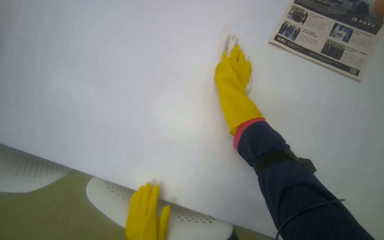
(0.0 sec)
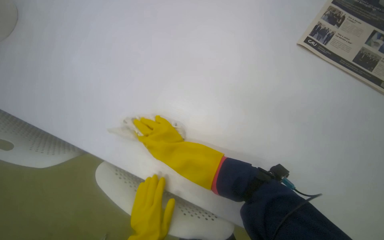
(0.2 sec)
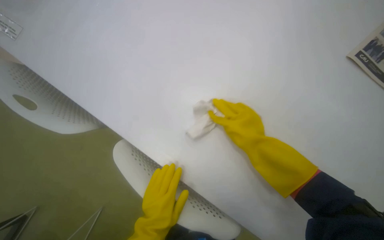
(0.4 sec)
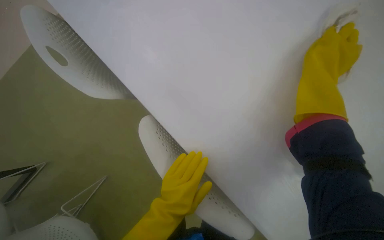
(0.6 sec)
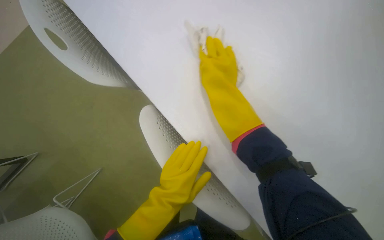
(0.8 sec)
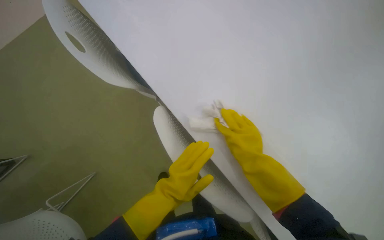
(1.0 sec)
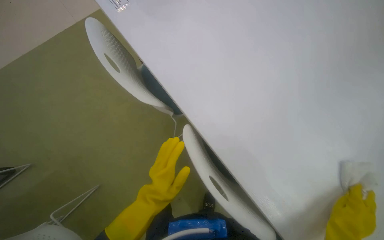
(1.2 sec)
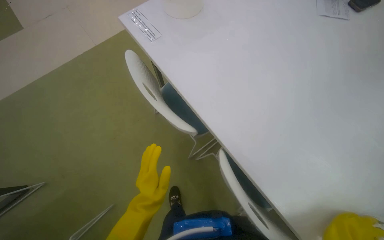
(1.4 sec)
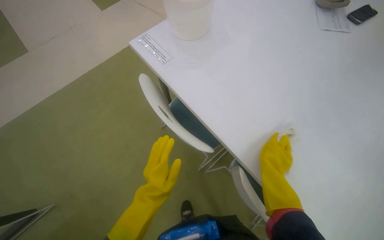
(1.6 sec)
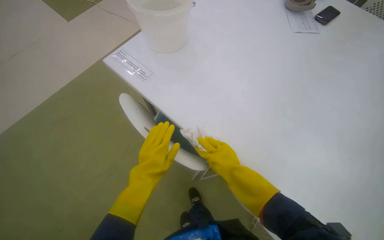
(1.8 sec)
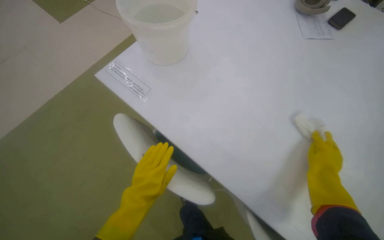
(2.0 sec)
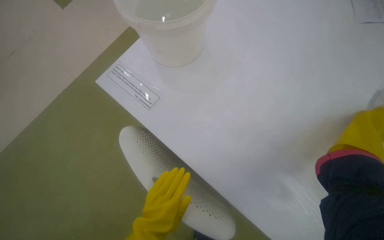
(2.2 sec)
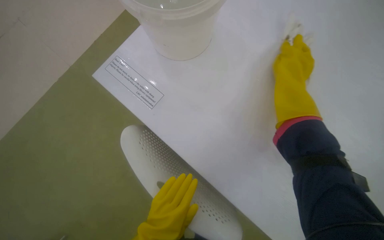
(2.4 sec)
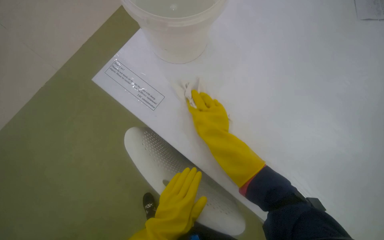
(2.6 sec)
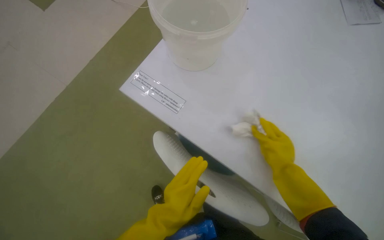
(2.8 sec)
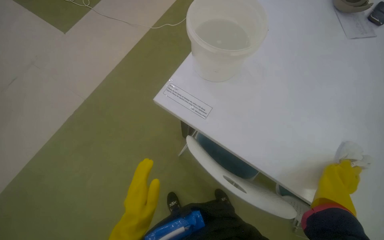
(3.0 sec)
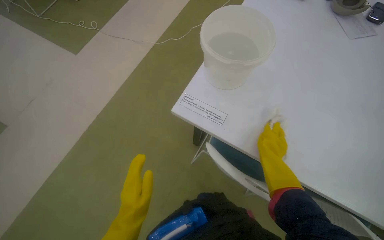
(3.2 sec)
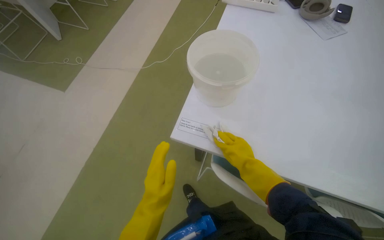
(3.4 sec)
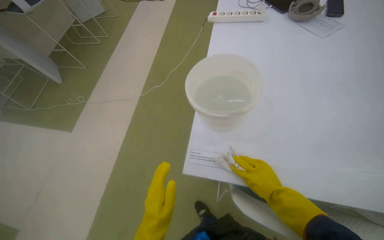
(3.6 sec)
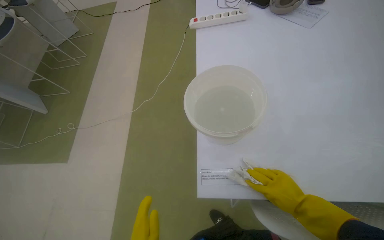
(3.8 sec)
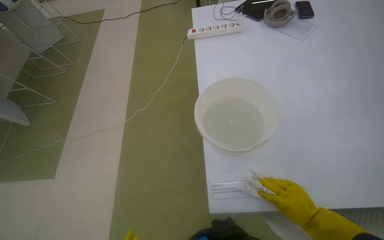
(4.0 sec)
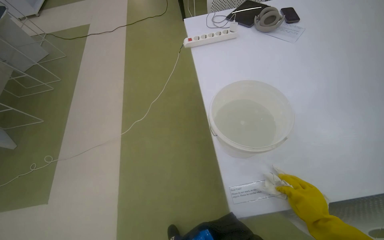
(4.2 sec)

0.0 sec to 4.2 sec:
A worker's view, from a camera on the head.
Job: wiping surfaces.
The whole recording: Cleaning table surface. The worker wipes the white table surface with a cloth.
0.0 sec to 1.4 sec: The head travels some 50 cm. The wearer looks approximately 35 degrees further downward. The scene rotates clockwise by roughly 30 degrees.
1.4 sec to 2.8 sec: The head travels some 70 cm.
2.8 sec to 4.2 sec: The camera pitches upward, by some 20 degrees. The scene rotates counterclockwise by approximately 45 degrees.

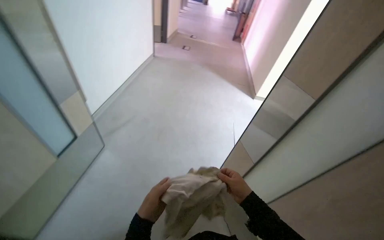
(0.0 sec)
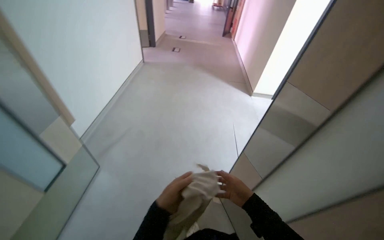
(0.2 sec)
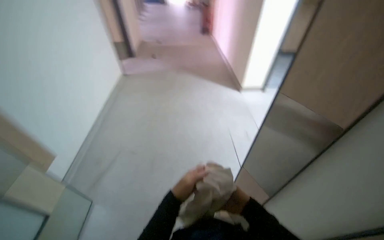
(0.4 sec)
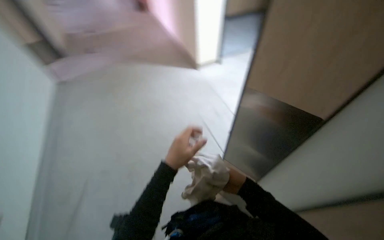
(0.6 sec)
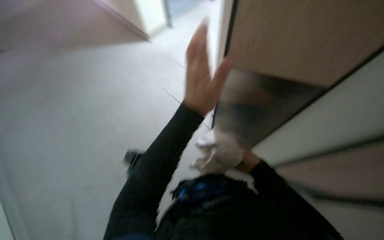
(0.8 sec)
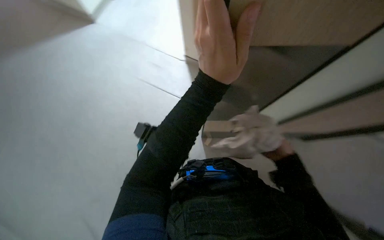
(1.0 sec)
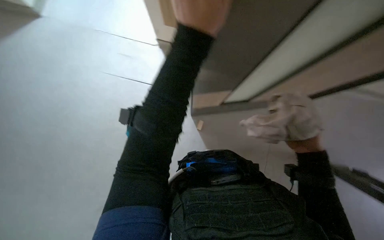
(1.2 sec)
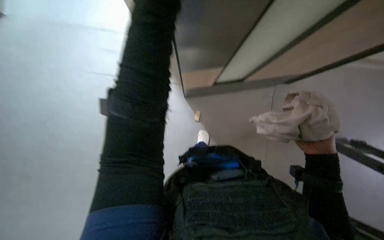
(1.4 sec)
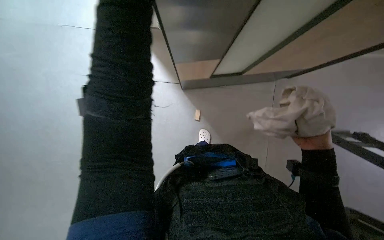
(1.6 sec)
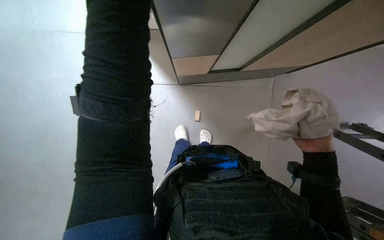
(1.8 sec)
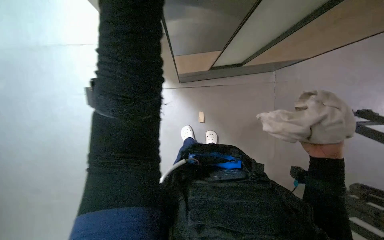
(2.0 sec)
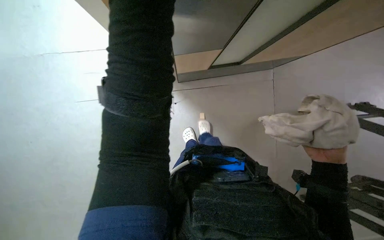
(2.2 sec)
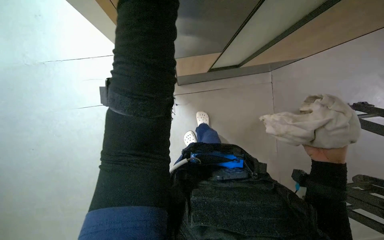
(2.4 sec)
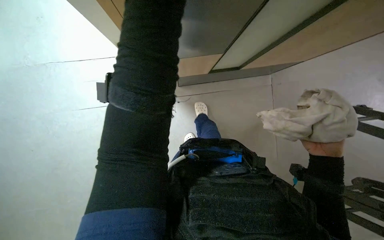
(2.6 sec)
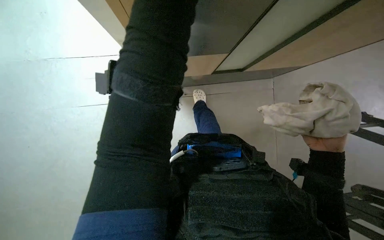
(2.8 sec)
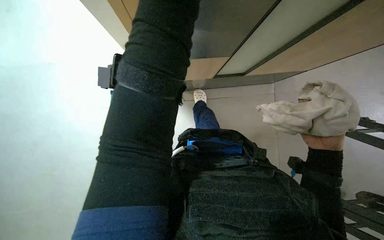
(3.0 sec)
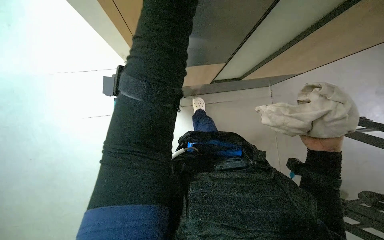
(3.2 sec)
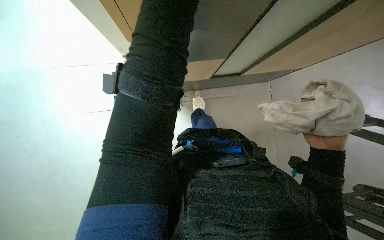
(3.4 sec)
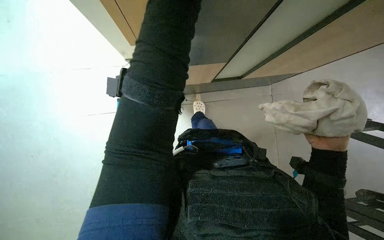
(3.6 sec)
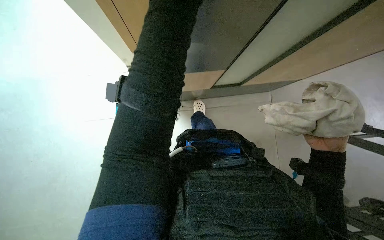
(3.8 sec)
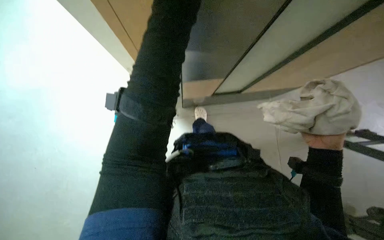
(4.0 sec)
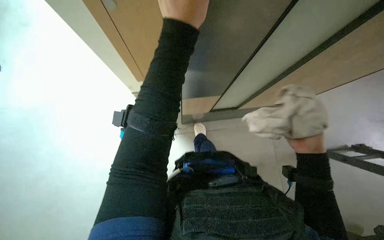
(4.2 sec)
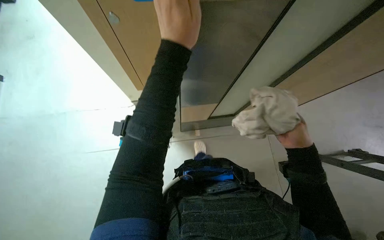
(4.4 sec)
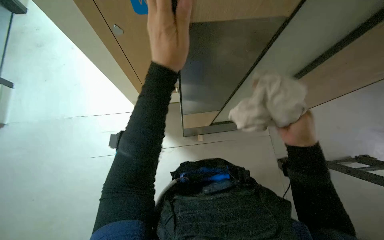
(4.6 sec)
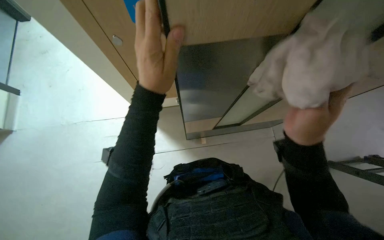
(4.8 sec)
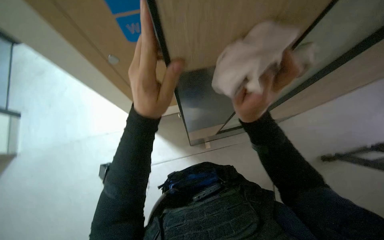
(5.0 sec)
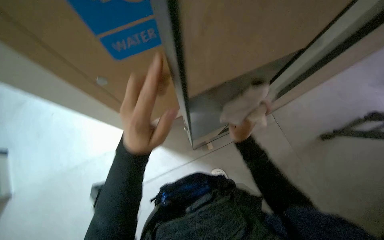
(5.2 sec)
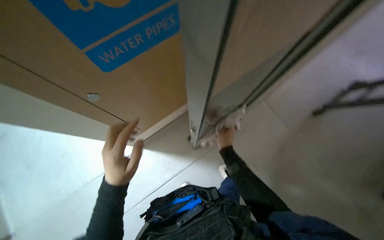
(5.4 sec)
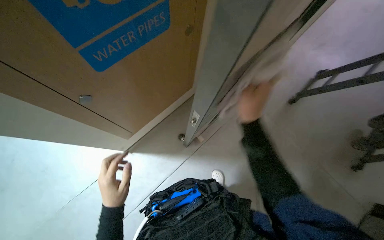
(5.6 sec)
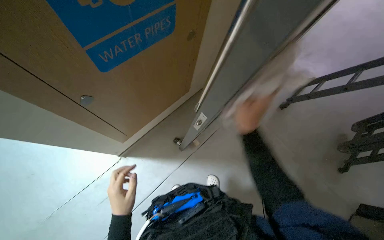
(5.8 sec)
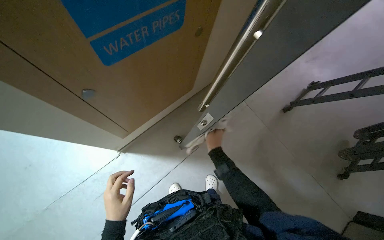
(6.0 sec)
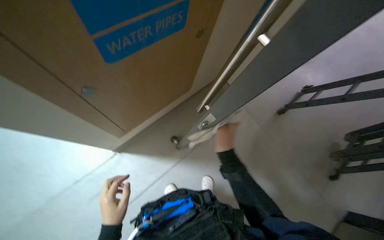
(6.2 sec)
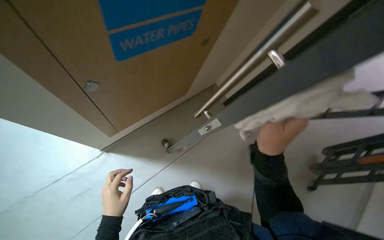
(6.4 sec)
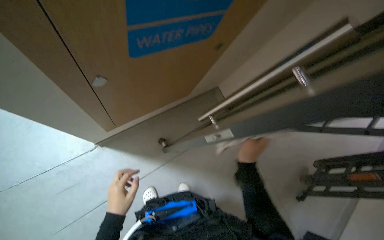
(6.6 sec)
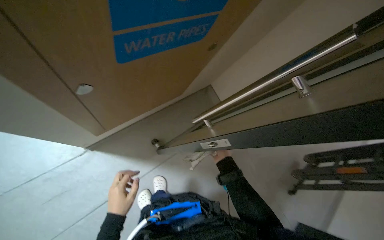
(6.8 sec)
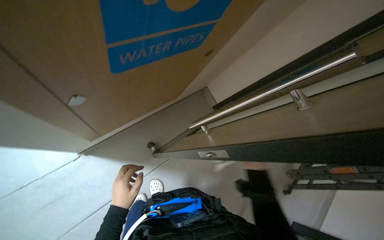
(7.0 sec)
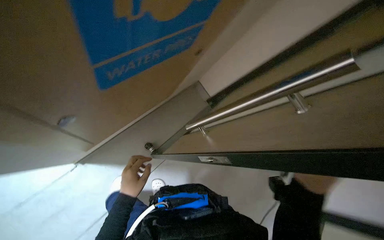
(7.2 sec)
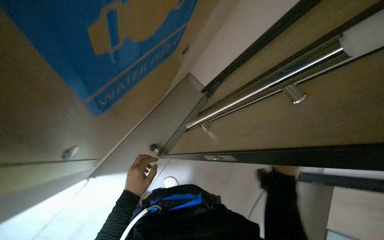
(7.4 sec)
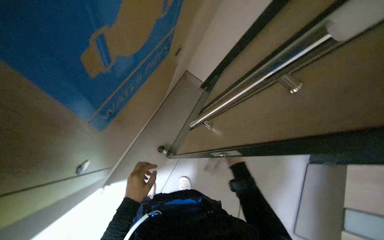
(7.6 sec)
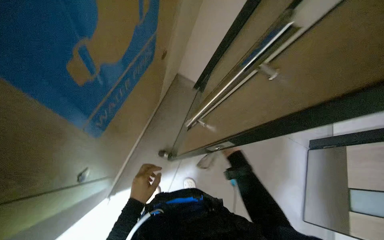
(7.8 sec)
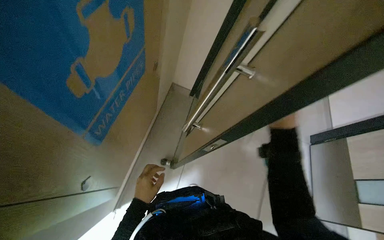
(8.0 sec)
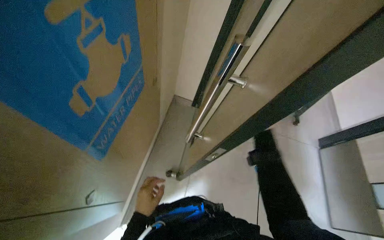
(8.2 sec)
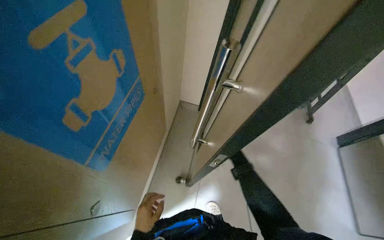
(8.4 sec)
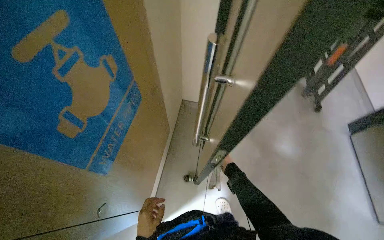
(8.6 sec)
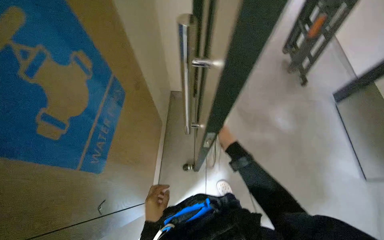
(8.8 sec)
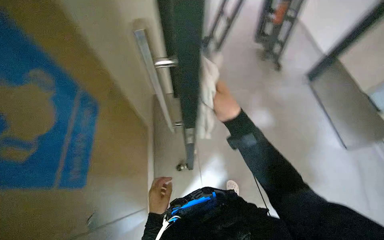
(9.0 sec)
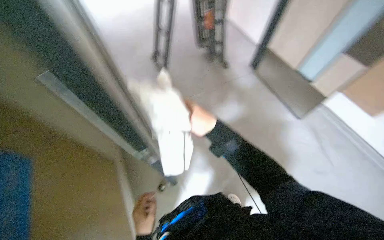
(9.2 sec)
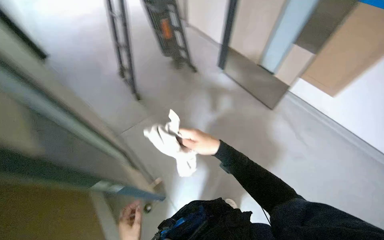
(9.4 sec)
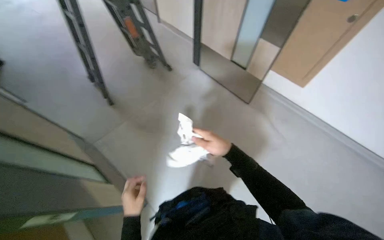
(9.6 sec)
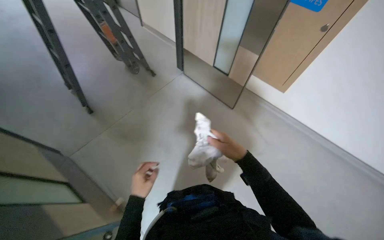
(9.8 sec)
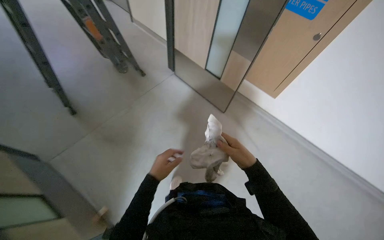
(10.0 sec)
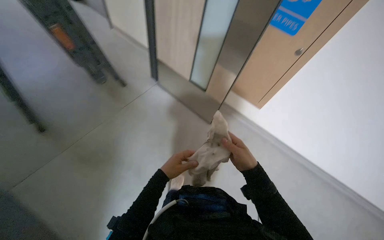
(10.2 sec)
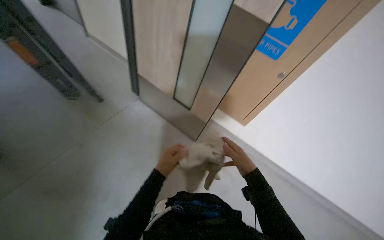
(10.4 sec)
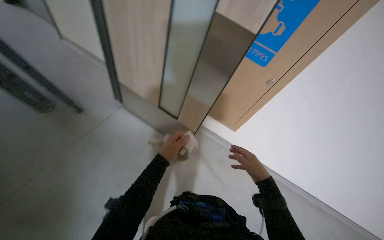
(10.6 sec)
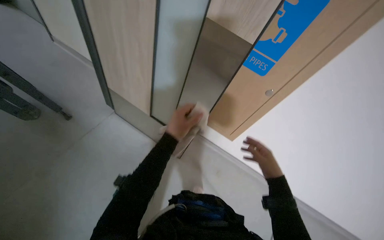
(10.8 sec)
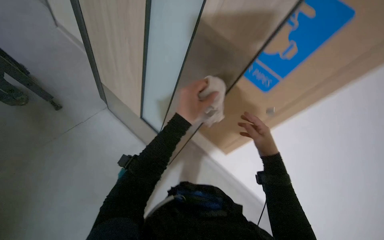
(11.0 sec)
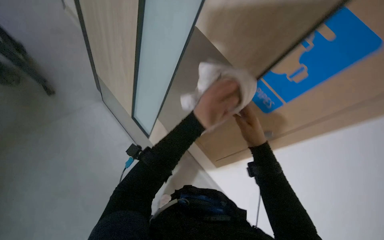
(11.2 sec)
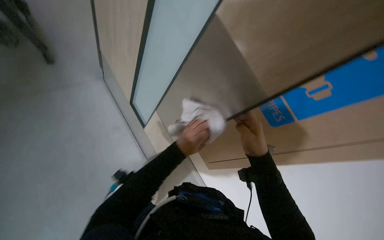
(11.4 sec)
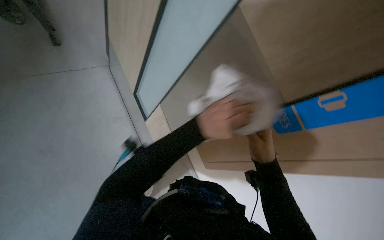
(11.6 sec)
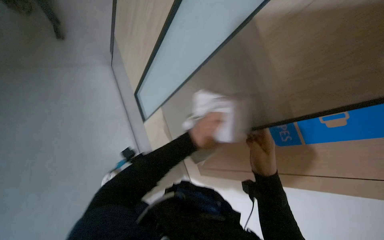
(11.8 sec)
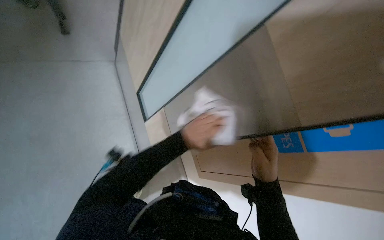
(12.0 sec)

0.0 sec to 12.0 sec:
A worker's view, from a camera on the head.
Job: wiping surfaces.
The whole recording: Wiping door frames. The worker wipes door frames and panels with a cloth.
3.0 sec to 4.4 sec: The view tips upward by approximately 15 degrees.
4.4 sec to 6.0 sec: The camera is aimed some 20 degrees further to the right. The camera pitches upward, by roughly 15 degrees. The right hand swings nearer and farther, approximately 30 cm each way, with 3 reversals.
6.0 sec to 7.6 sec: The wearer's head swings some 20 degrees to the right.
7.6 sec to 9.0 sec: The scene rotates counterclockwise by about 40 degrees.
9.0 sec to 10.4 sec: The head travels approximately 60 cm. The wearer's head swings approximately 55 degrees to the right.
10.4 sec to 12.0 sec: The right hand travels up the picture and back again, approximately 20 cm each way. Meanwhile the left hand moves to the right and up the picture, roughly 15 cm.

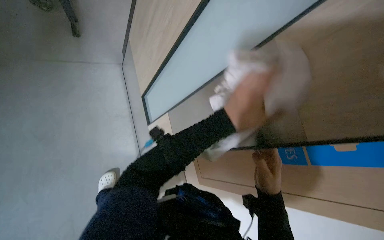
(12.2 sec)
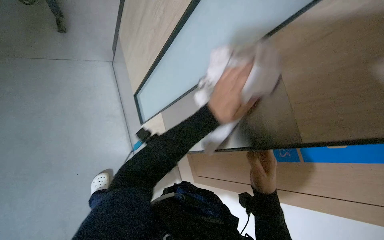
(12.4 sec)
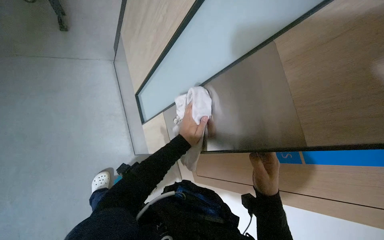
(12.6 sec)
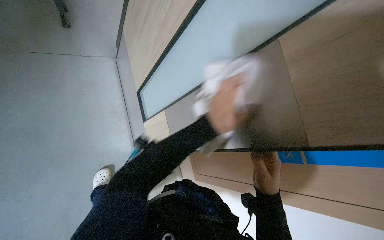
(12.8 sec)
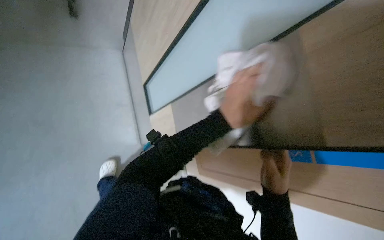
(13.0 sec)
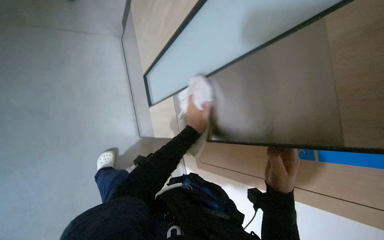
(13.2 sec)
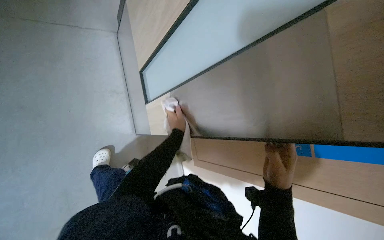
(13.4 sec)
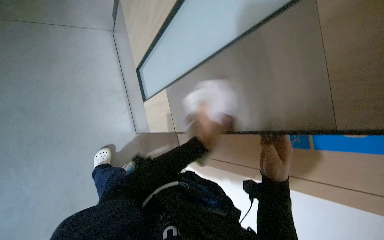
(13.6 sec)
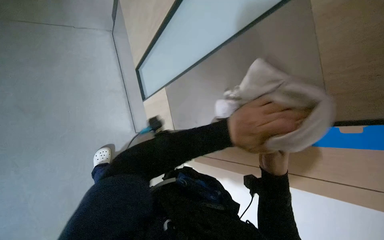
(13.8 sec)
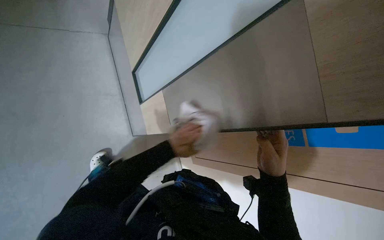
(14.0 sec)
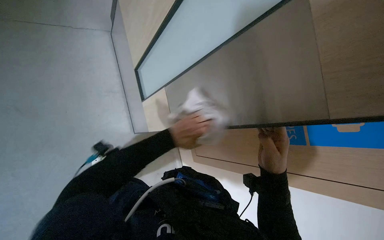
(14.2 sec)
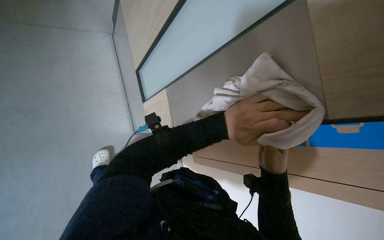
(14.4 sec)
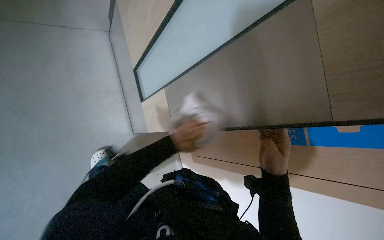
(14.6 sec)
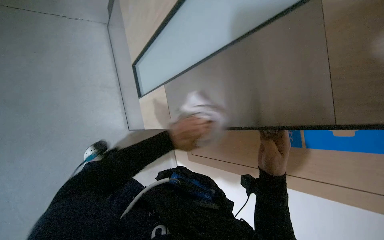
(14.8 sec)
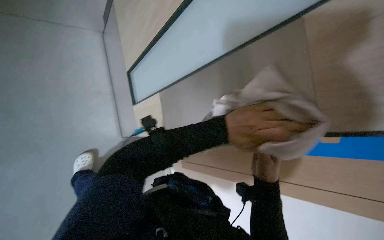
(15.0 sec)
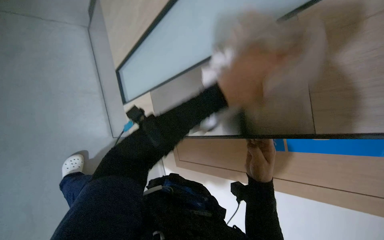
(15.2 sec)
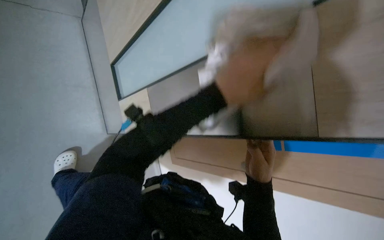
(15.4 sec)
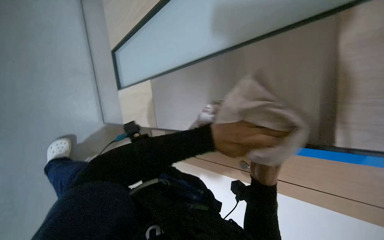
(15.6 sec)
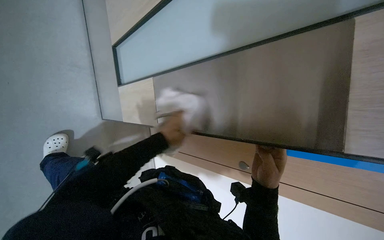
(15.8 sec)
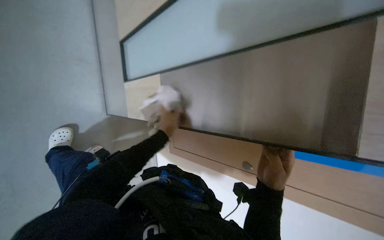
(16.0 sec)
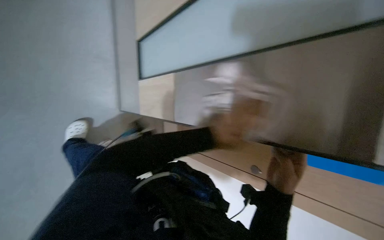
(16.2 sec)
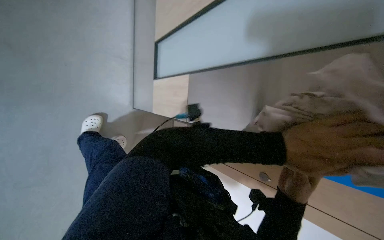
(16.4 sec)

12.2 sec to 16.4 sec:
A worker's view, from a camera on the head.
Job: wiping surfaces.
The whole recording: Wiping door frames. The worker wipes door frames and panels with a cloth.
12.2 sec to 13.6 sec: The left hand moves nearer and farther over some 25 cm, changing direction 3 times.
13.6 sec to 15.0 sec: The right hand swings nearer and farther, roughly 15 cm each way, with 4 reversals, while the left hand goes nearer and farther, about 15 cm each way, reversing 4 times.
